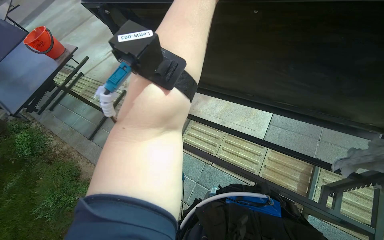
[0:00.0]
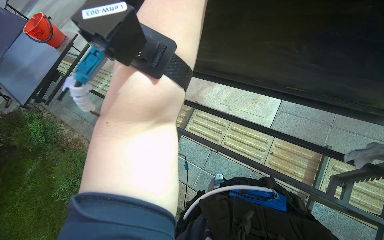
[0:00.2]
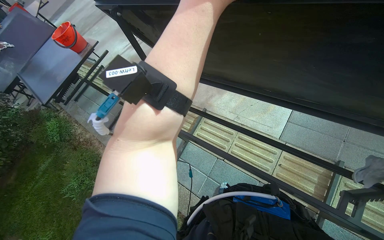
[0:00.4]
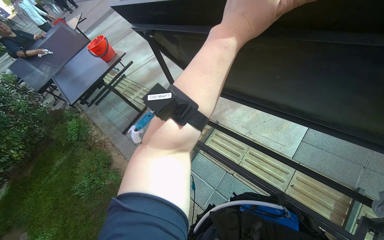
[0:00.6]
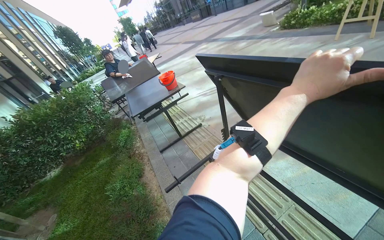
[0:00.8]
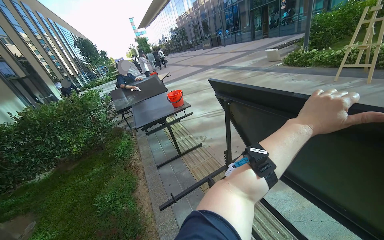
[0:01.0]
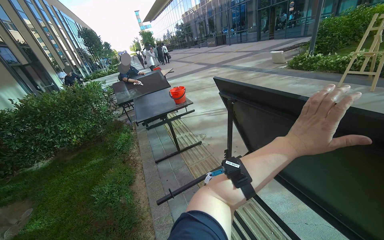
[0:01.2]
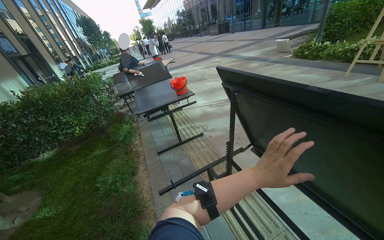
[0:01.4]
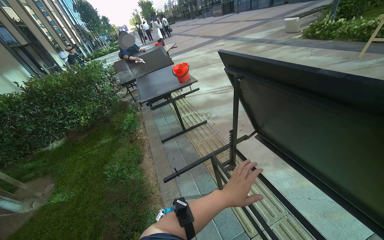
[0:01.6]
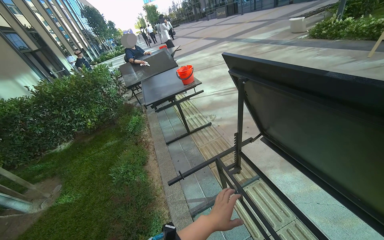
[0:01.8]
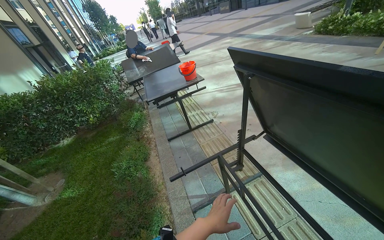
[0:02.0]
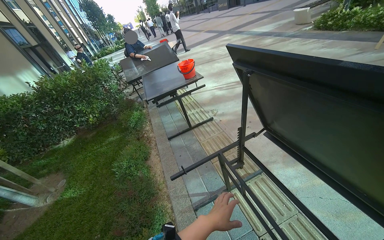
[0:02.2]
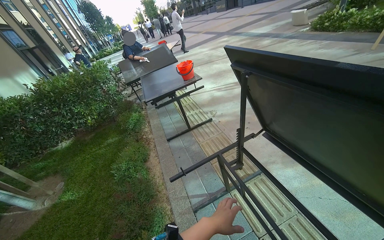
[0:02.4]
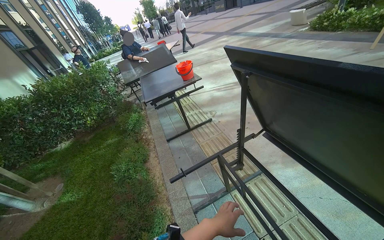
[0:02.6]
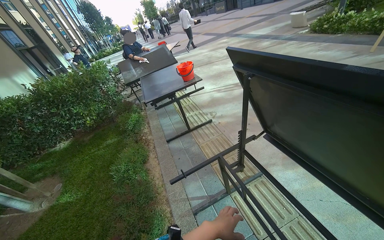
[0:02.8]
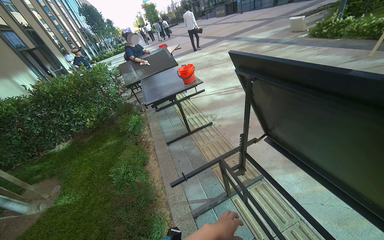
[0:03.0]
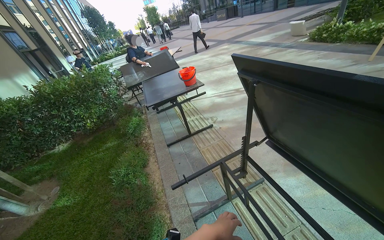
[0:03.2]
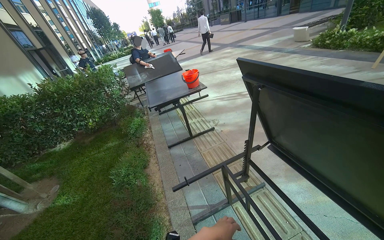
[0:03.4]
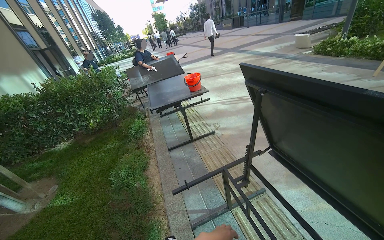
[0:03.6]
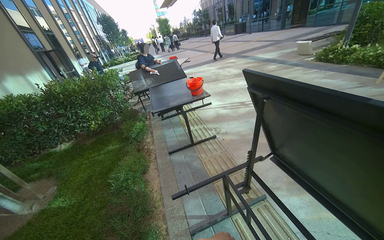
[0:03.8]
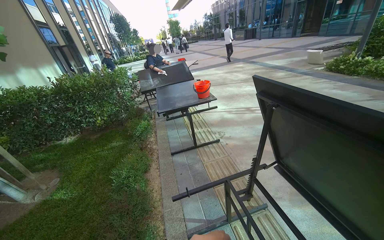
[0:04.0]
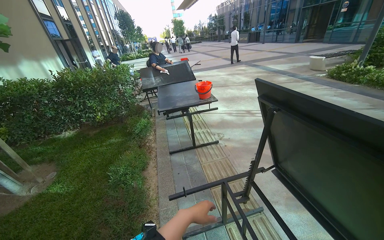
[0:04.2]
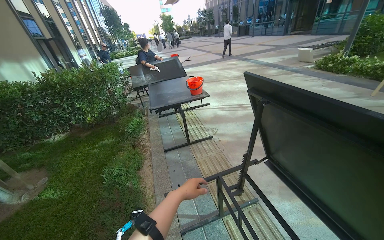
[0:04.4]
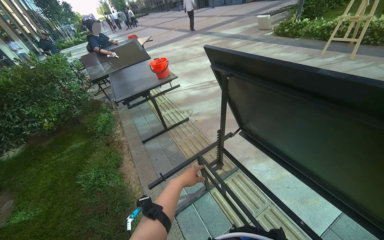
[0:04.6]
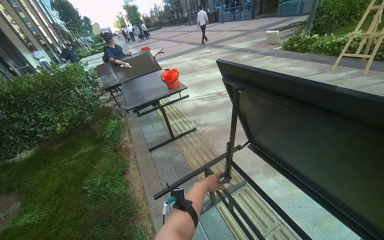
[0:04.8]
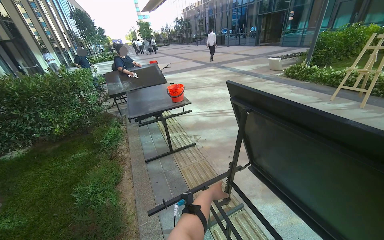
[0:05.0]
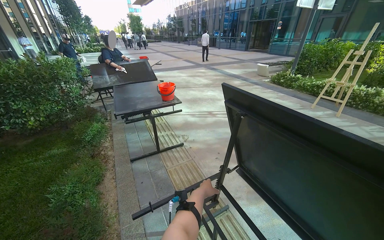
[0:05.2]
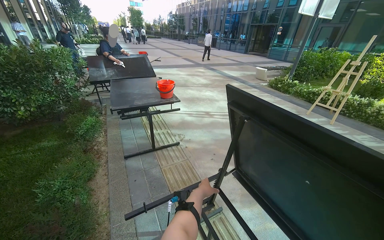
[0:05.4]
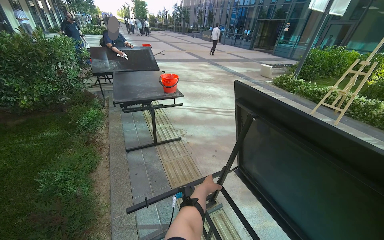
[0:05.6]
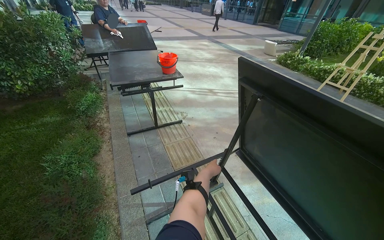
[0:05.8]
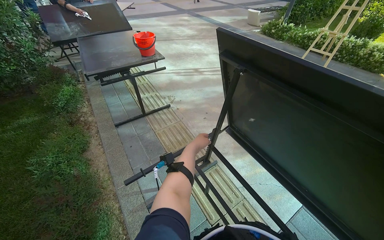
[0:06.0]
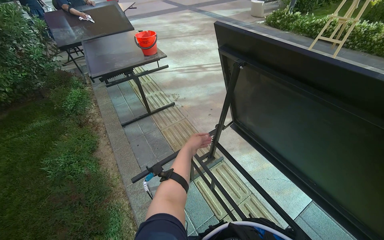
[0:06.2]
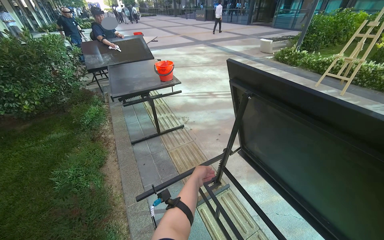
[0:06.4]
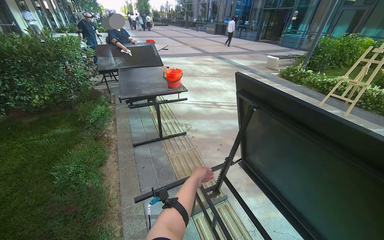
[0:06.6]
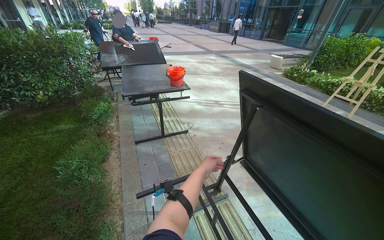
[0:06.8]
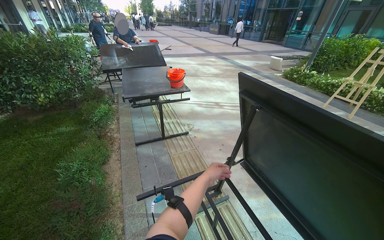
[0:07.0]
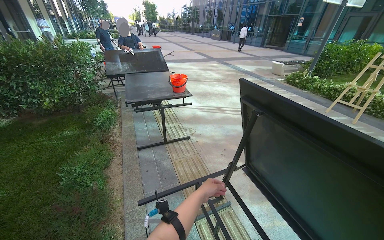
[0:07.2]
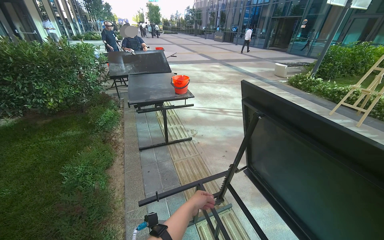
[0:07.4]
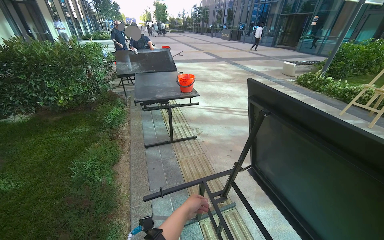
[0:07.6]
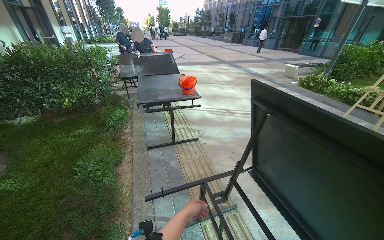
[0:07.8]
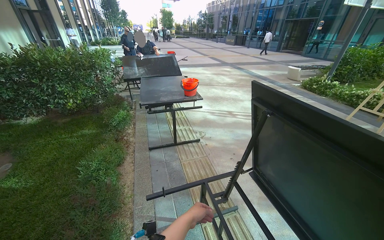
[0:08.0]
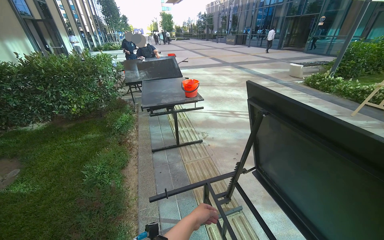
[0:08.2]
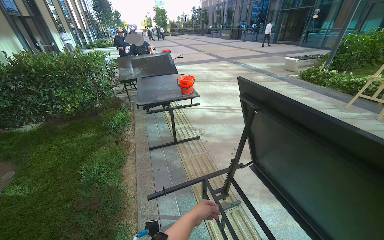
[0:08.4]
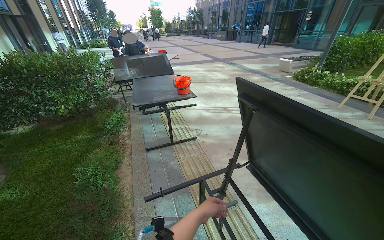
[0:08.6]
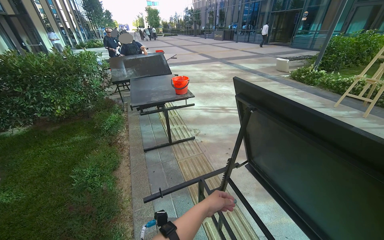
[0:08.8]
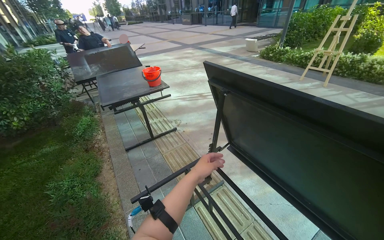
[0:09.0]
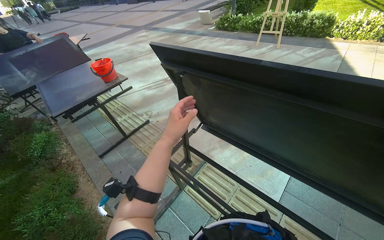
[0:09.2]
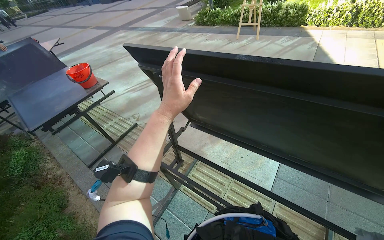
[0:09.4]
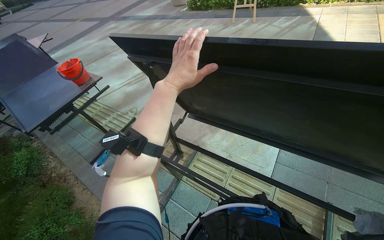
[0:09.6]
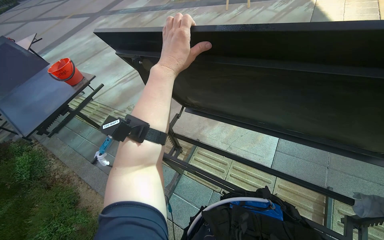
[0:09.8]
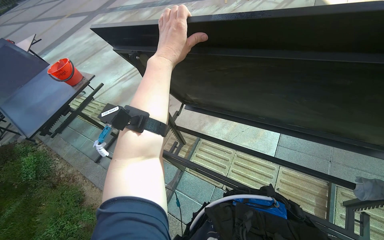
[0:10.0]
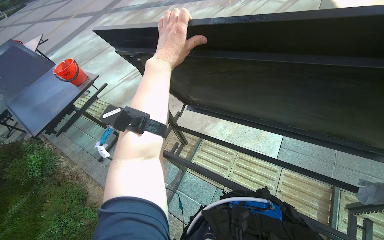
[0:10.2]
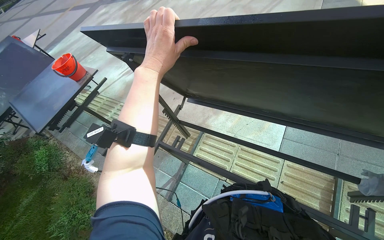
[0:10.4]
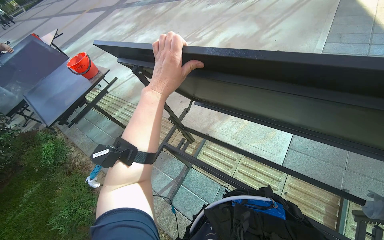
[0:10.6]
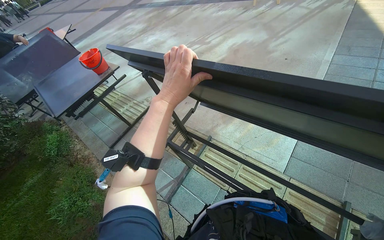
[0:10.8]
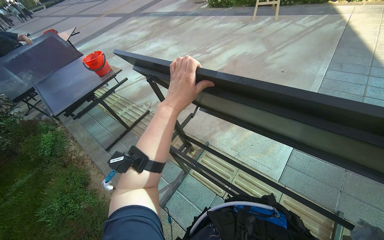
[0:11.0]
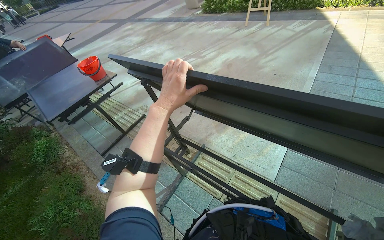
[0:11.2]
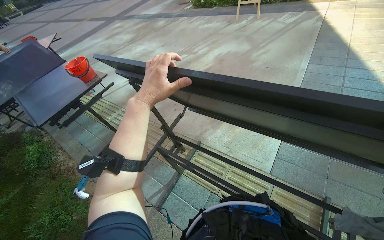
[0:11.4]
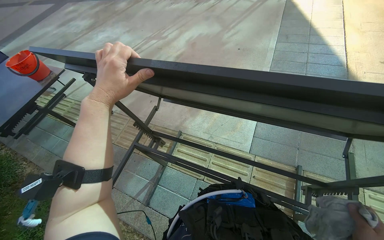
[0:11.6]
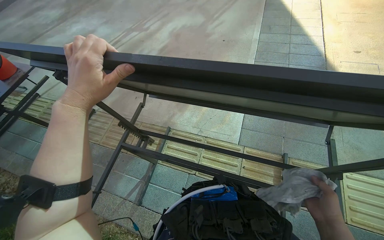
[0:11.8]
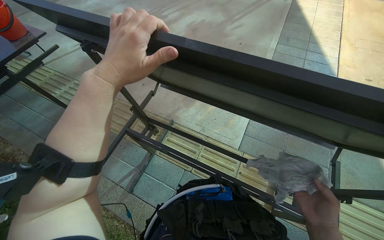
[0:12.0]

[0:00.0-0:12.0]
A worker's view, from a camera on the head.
Job: wiping surfaces.
The whole recording: Wiping table structure. The worker wipes the metal structure of a black table with a white cloth.
0:00.0 to 0:01.6: The head rotates approximately 40 degrees to the left. The view tilts approximately 15 degrees upward.
0:01.6 to 0:03.0: The left hand moves down the picture and farther from the camera, about 15 cm.
0:04.4 to 0:06.0: The camera is aimed about 15 degrees further to the right. The camera pitches downward, by approximately 15 degrees. The left hand moves farther from the camera, some 25 cm.
0:06.0 to 0:07.6: The view tilts about 15 degrees upward. The left hand travels nearer to the camera by roughly 15 cm.
0:07.6 to 0:09.0: The left hand goes about 10 cm up the picture.
0:09.0 to 0:10.4: The view tilts approximately 20 degrees downward. The scene rotates counterclockwise by some 30 degrees.
0:10.4 to 0:12.0: The left hand heads to the left, covering roughly 10 cm.

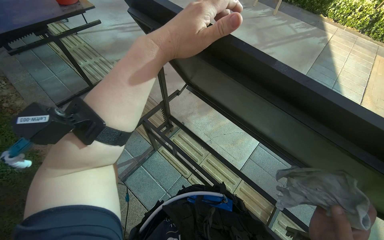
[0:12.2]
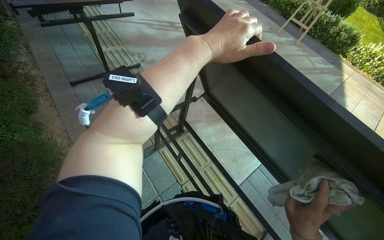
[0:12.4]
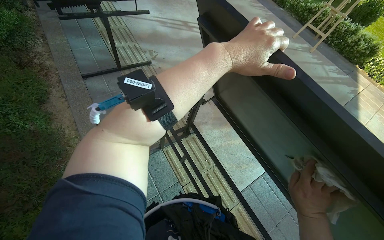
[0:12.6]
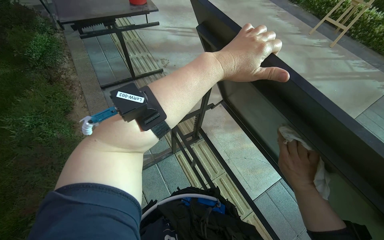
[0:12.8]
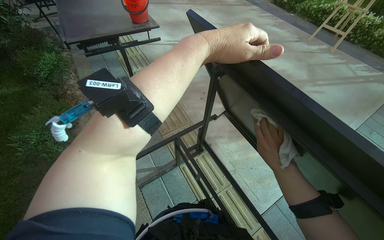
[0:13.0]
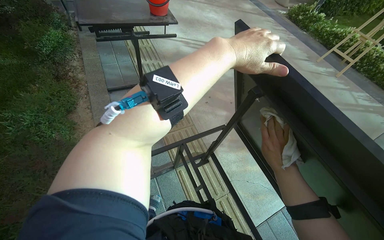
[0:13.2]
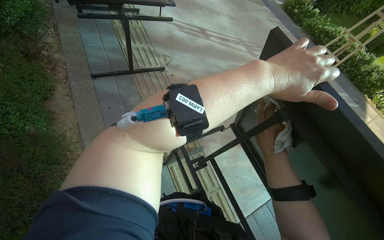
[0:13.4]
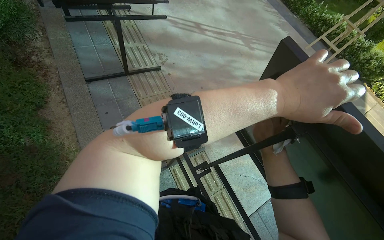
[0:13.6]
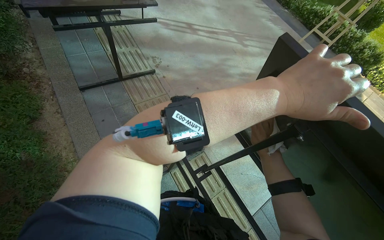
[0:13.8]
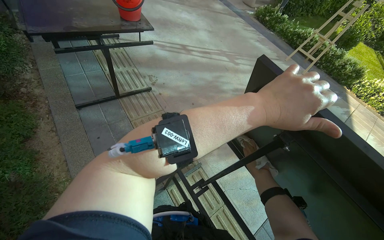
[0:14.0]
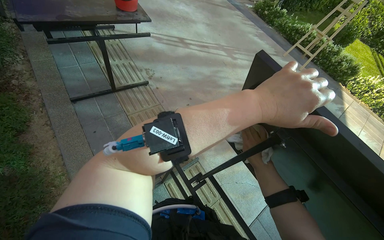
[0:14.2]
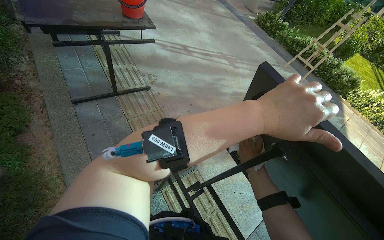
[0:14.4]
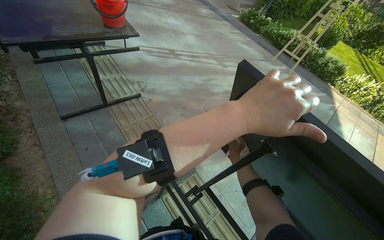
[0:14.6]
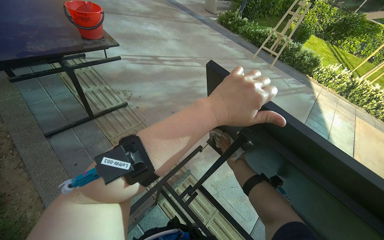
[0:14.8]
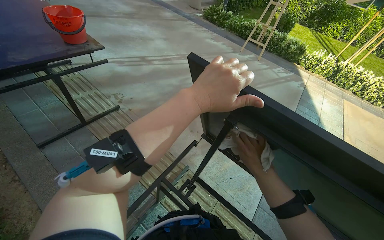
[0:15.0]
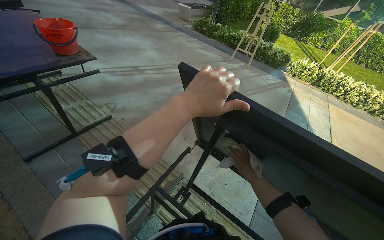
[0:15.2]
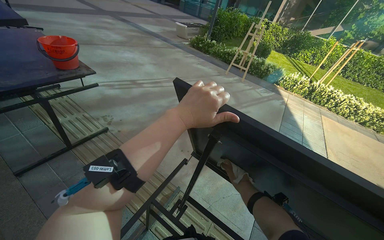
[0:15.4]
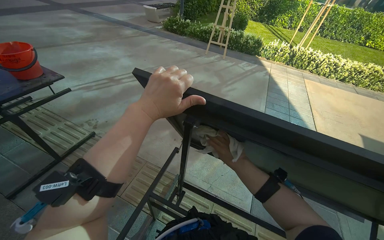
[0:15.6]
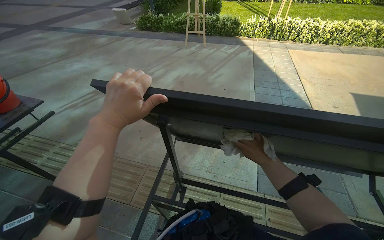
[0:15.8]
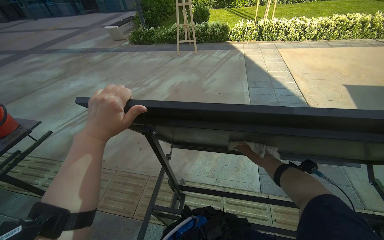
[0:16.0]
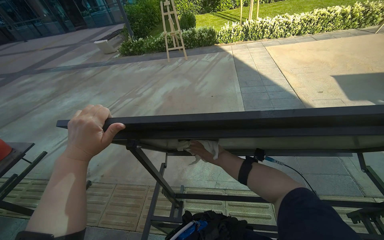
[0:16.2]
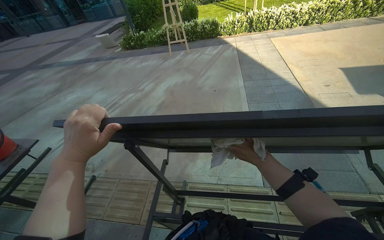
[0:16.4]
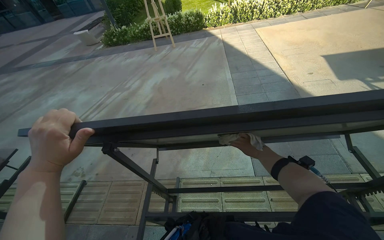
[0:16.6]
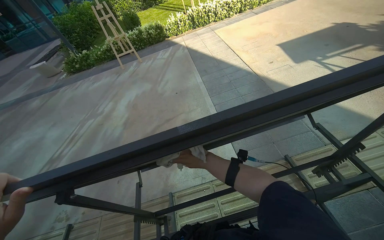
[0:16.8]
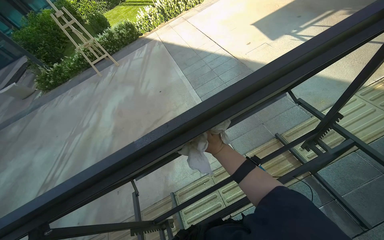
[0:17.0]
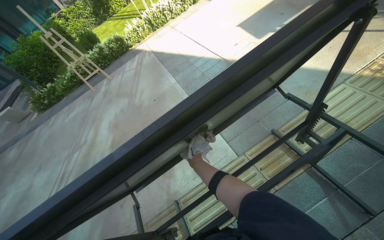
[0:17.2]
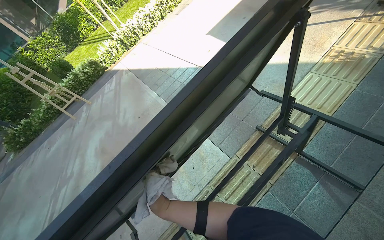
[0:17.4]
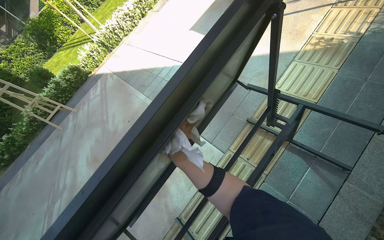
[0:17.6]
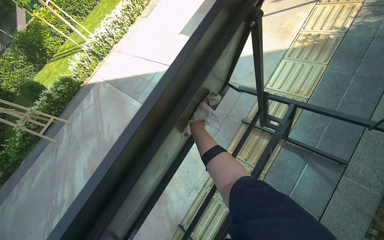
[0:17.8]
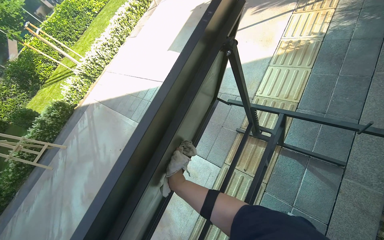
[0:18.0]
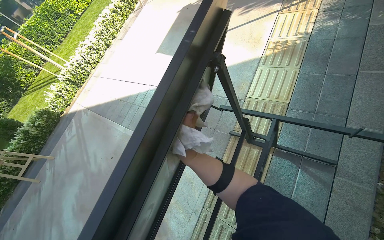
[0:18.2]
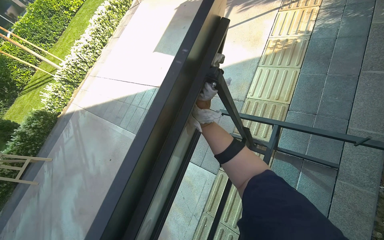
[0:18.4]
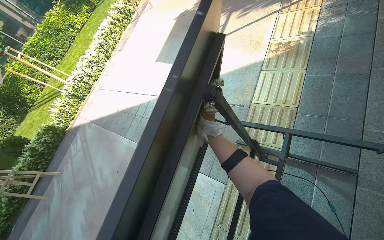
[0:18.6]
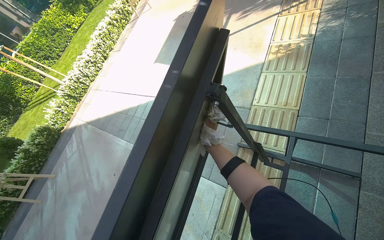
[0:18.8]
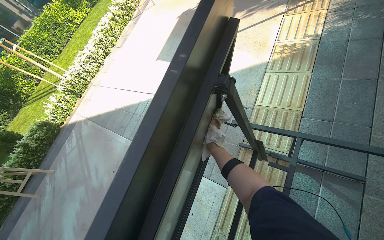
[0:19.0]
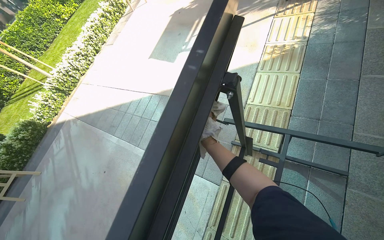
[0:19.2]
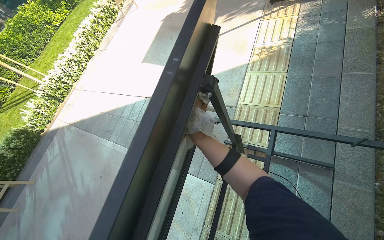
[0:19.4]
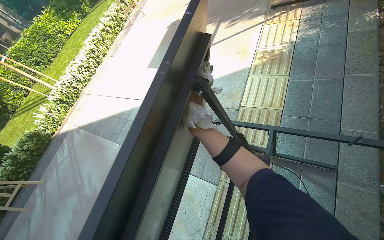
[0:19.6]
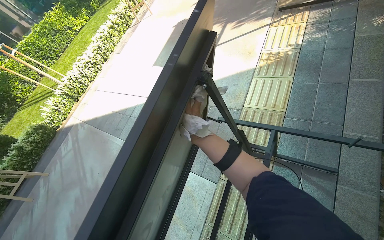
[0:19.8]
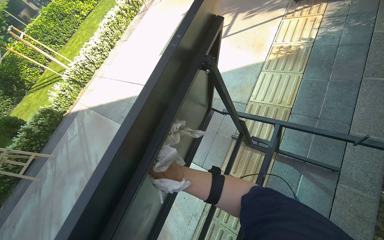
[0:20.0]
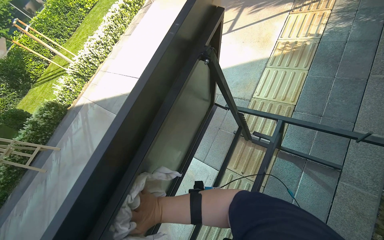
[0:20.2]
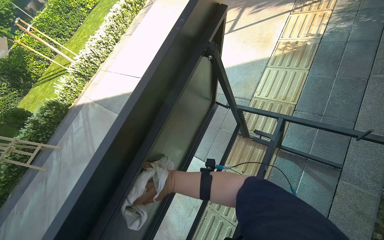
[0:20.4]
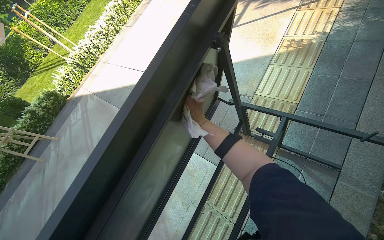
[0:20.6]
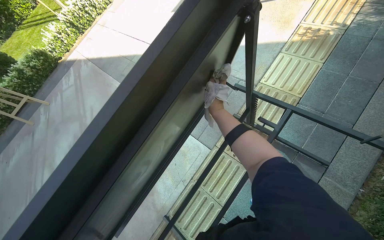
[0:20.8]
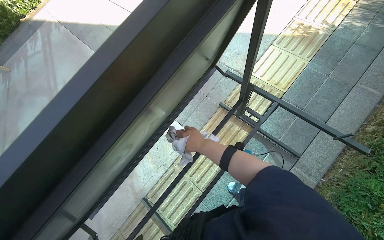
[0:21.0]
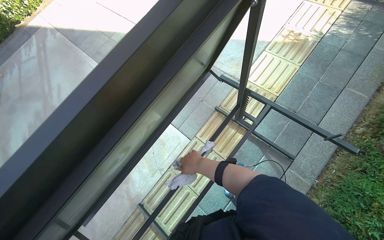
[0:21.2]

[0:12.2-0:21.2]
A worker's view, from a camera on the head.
Job: wiping surfaces.
The whole recording: Wiping table structure. The worker wipes the metal structure of a black table with a white cloth.
0:13.8 to 0:15.2: The head turns to the right by roughly 20 degrees. The right hand heads down the picture, covering about 10 cm, and moves approximately 10 cm farther from the camera and comes back.
0:15.2 to 0:16.6: Everything in view rotates roughly 40 degrees counterclockwise.
0:16.6 to 0:18.2: The camera is carried about 40 cm. The head rotates roughly 65 degrees to the right.
0:19.8 to 0:21.2: The wearer looks roughly 15 degrees further downward.
